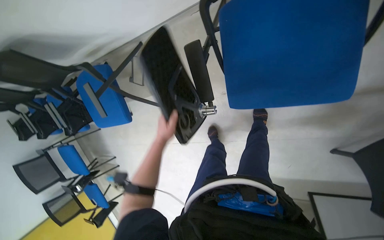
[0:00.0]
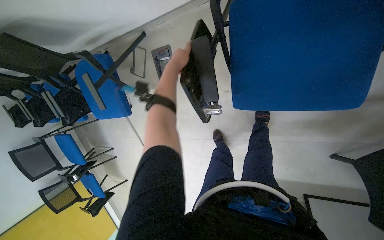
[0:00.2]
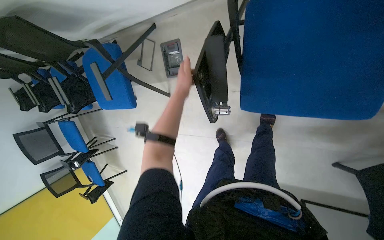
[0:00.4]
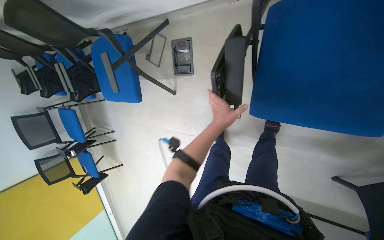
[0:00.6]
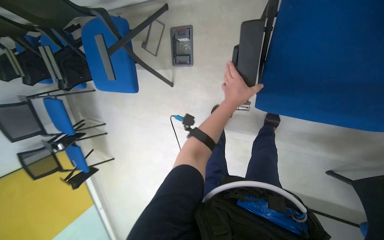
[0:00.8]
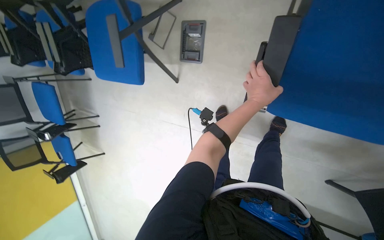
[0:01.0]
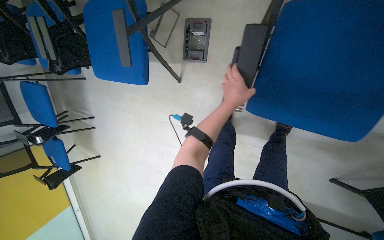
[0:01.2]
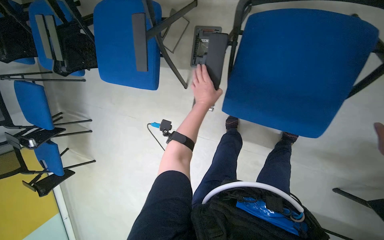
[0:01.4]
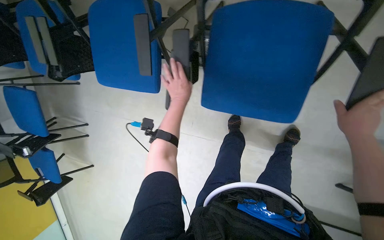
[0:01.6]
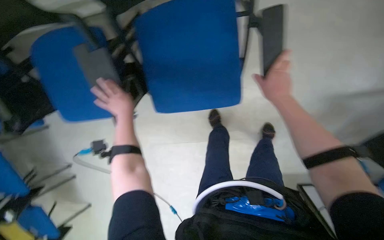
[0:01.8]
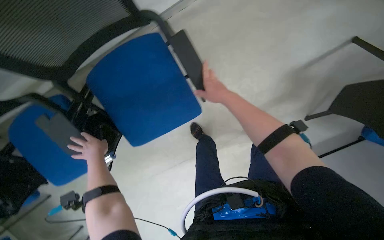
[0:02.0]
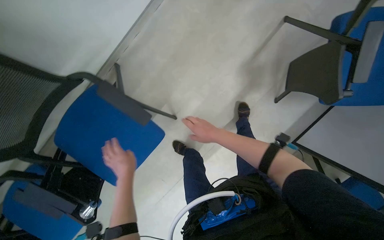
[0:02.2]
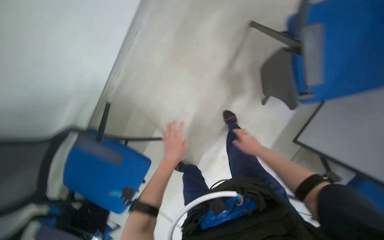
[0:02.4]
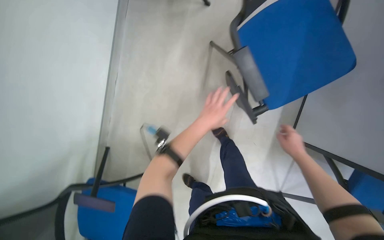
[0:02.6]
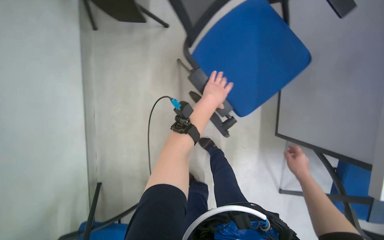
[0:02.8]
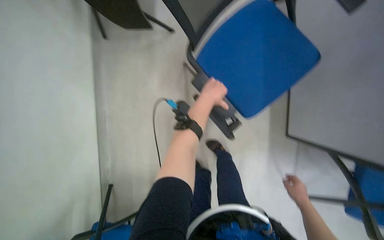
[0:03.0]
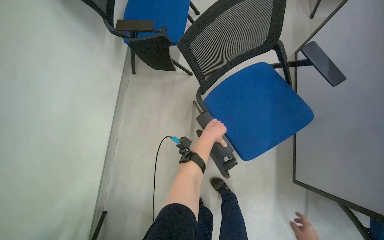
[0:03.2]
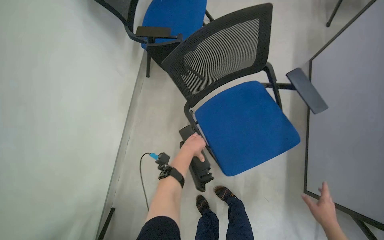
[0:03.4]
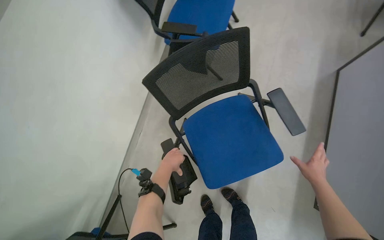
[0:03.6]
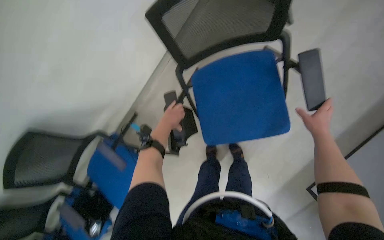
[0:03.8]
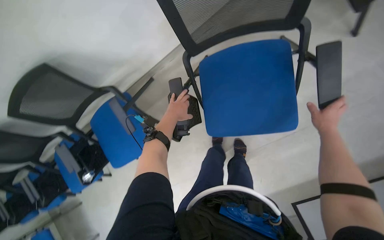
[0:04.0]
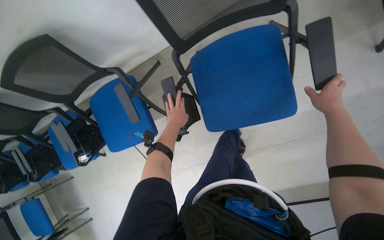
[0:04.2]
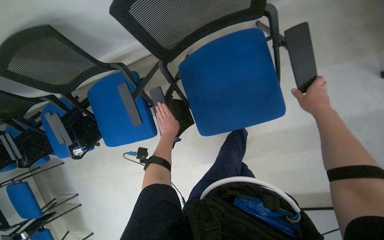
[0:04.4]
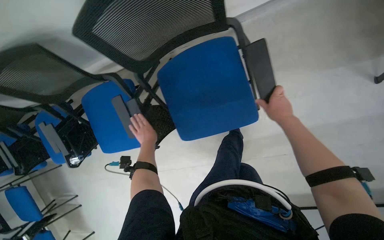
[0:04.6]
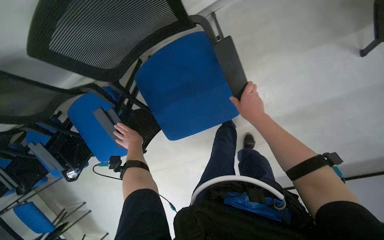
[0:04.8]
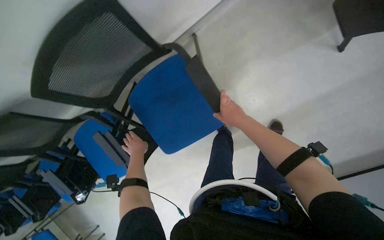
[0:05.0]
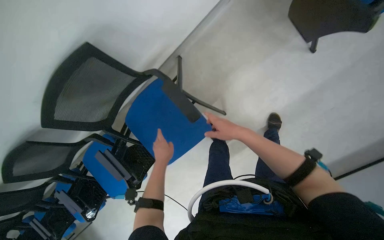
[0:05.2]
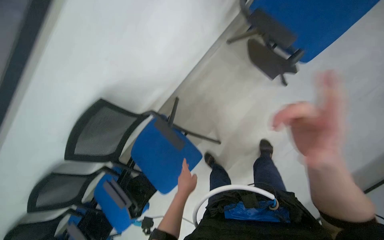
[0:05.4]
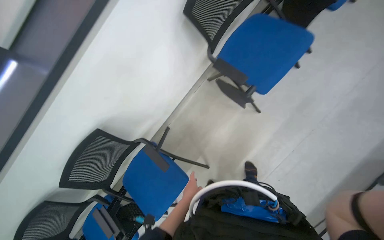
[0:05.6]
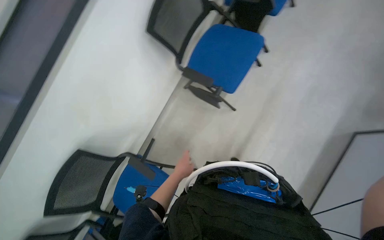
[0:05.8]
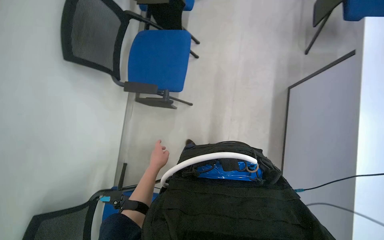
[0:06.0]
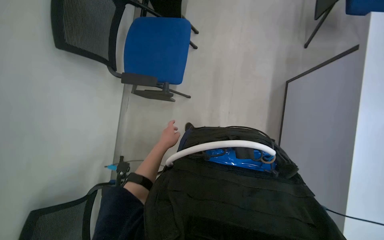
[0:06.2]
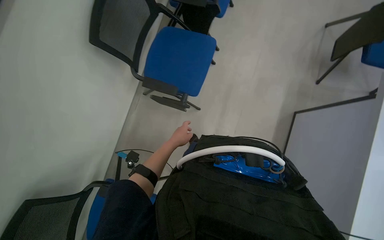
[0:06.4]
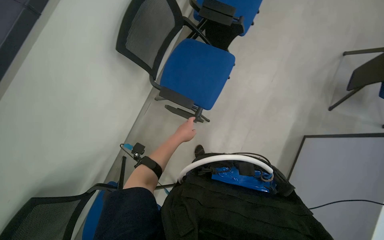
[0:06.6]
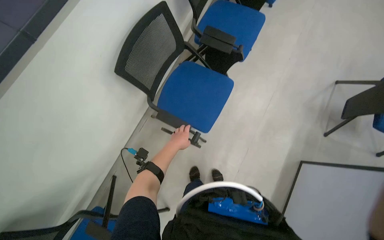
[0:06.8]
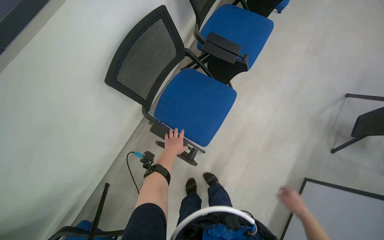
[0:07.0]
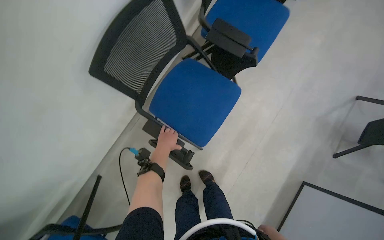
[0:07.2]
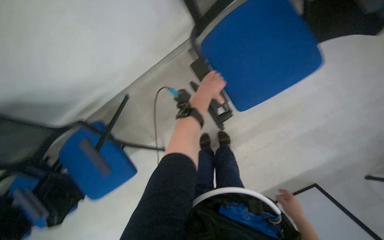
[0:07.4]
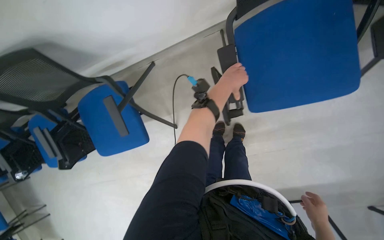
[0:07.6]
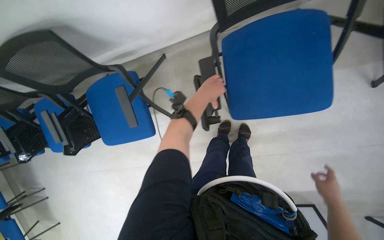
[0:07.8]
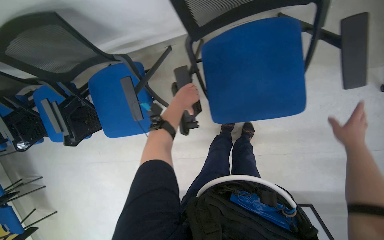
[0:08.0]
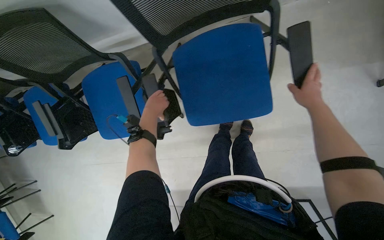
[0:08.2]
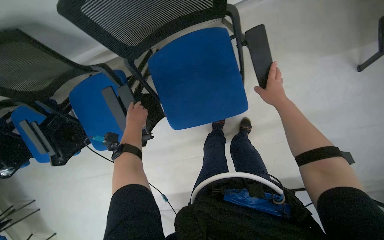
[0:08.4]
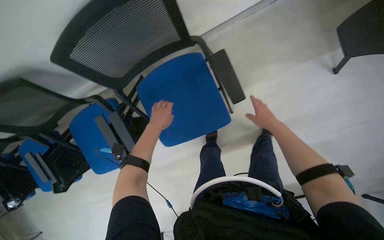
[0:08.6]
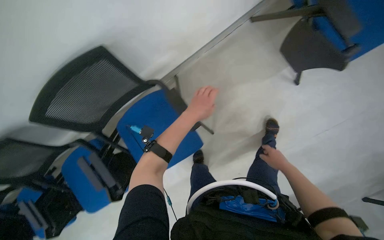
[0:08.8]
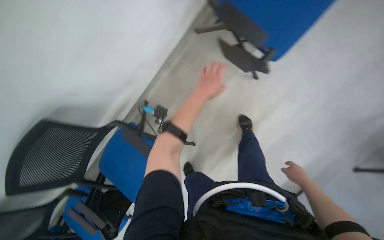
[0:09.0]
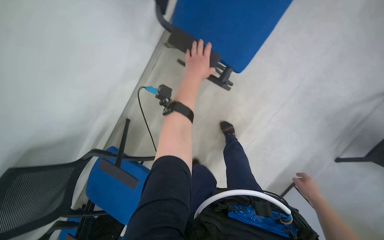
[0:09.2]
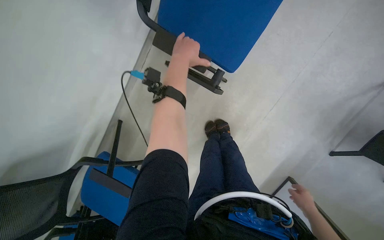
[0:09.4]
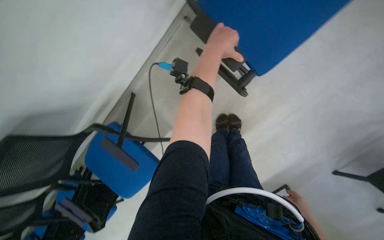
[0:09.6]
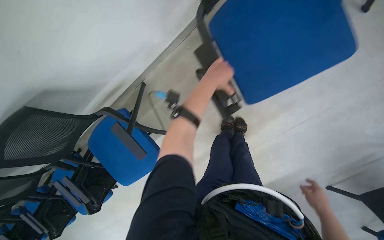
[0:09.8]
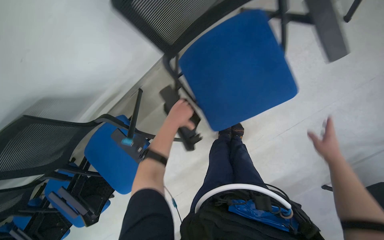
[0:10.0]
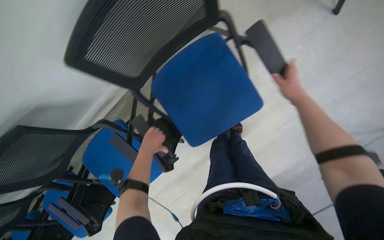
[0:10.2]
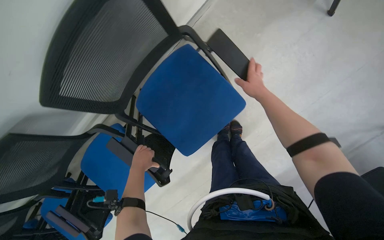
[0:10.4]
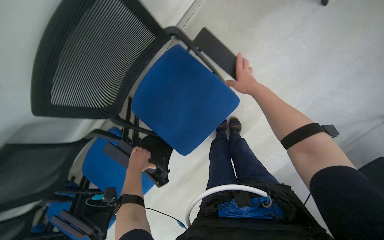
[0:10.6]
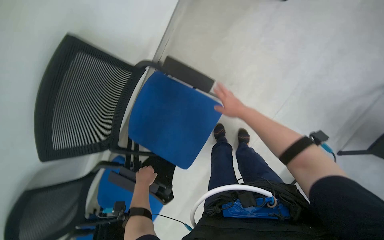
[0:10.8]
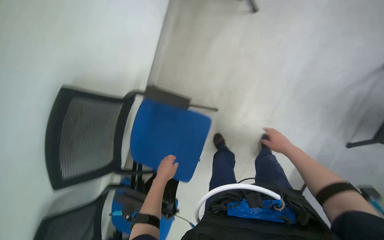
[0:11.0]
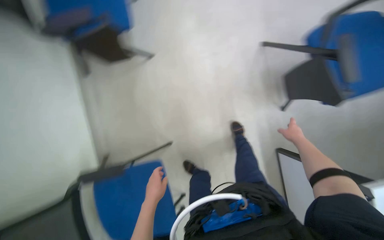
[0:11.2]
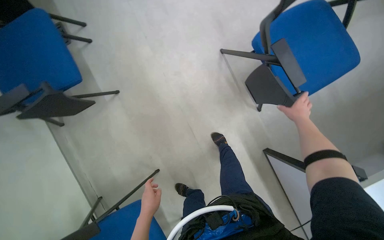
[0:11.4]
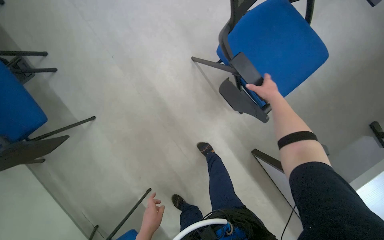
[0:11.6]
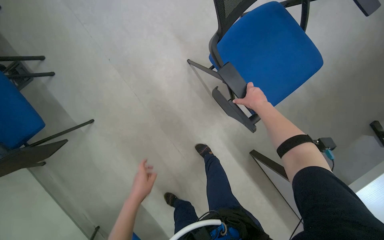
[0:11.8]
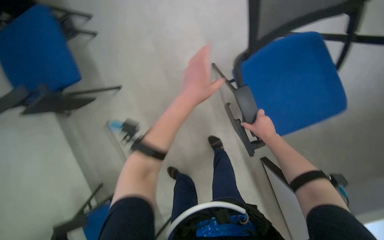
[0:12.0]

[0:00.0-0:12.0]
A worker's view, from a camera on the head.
Job: organizing items.
The whole recording: Arranging office chairs. Arranges office chairs by flipping down their writing surfaces.
0:00.0 to 0:01.6: The camera is carried roughly 50 cm.
0:01.6 to 0:03.0: The camera travels about 60 cm. The wearer looks about 20 degrees further upward. The scene turns approximately 85 degrees counterclockwise in the picture.
0:03.0 to 0:04.4: The wearer looks roughly 20 degrees further downward. The scene rotates clockwise by some 35 degrees.
0:04.4 to 0:06.0: The wearer moves some 70 cm. The view tips upward by some 35 degrees. The scene turns approximately 60 degrees counterclockwise in the picture.
0:06.0 to 0:07.6: The camera is carried roughly 50 cm. The view tilts approximately 25 degrees downward. The scene rotates clockwise by roughly 65 degrees.
0:07.6 to 0:09.0: The view tips upward by some 15 degrees.
0:09.0 to 0:10.4: The right hand goes about 40 cm up the picture, while the left hand goes about 40 cm to the left, farther from the camera and down the picture.
0:10.4 to 0:12.0: The camera is carried roughly 70 cm. The scene rotates counterclockwise by roughly 45 degrees.

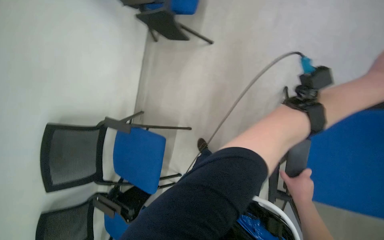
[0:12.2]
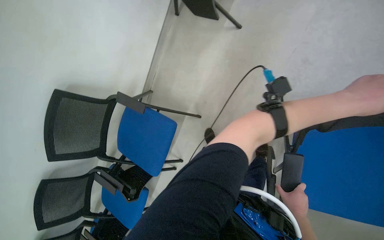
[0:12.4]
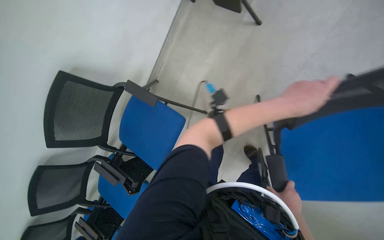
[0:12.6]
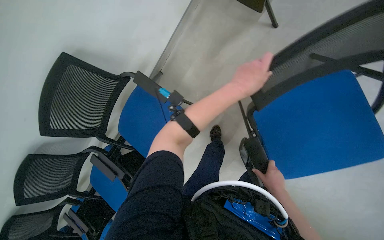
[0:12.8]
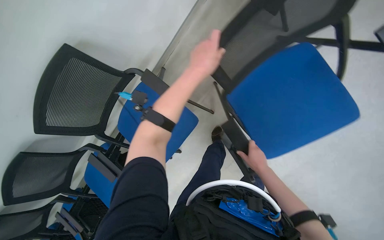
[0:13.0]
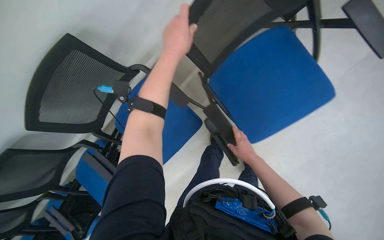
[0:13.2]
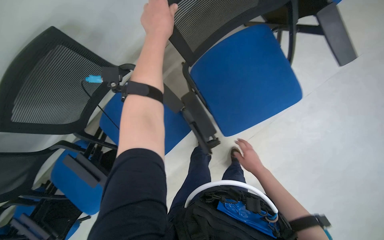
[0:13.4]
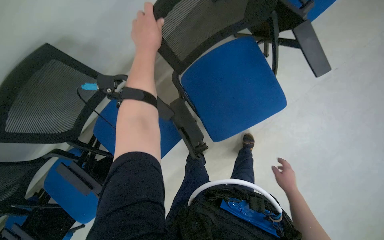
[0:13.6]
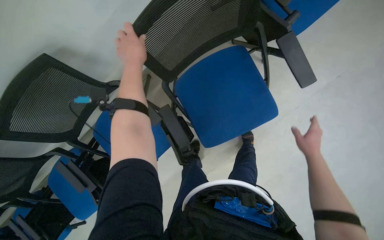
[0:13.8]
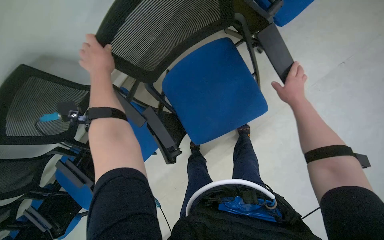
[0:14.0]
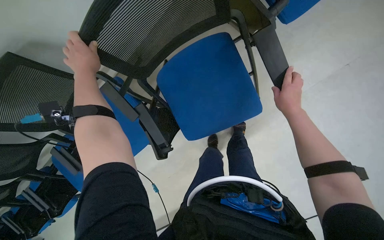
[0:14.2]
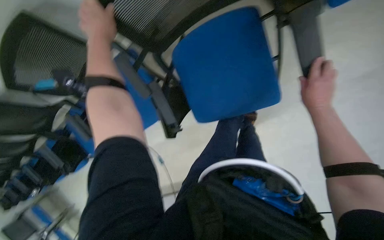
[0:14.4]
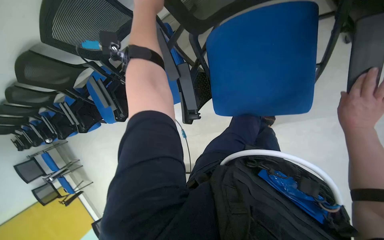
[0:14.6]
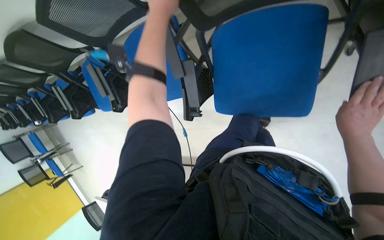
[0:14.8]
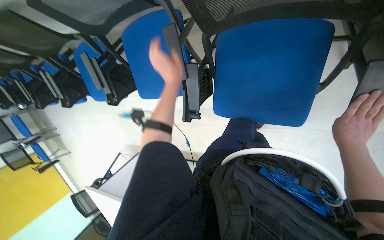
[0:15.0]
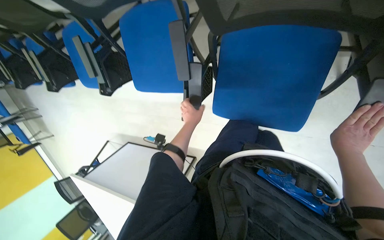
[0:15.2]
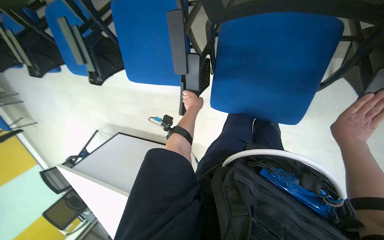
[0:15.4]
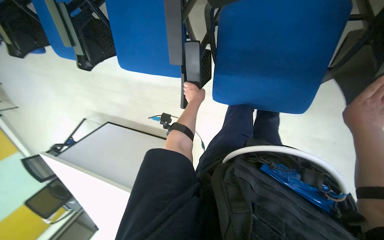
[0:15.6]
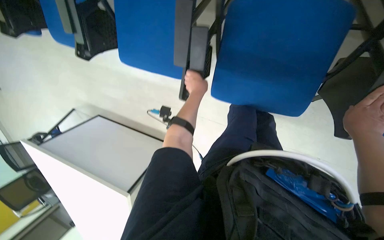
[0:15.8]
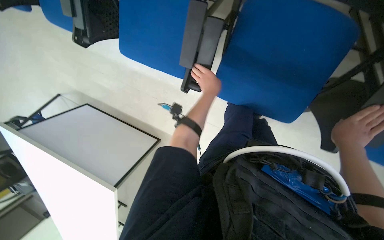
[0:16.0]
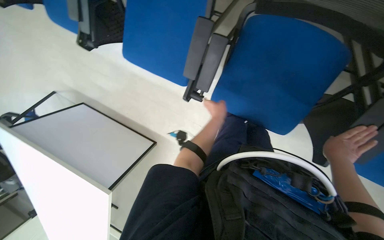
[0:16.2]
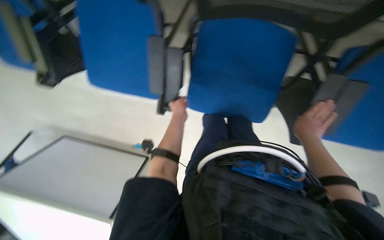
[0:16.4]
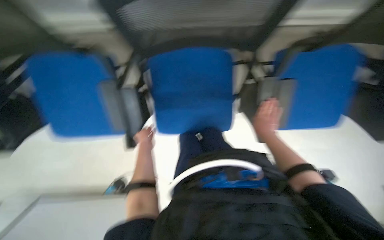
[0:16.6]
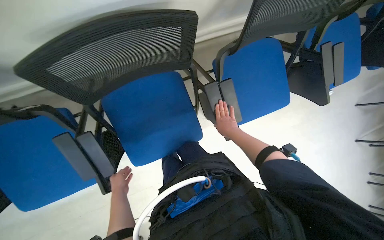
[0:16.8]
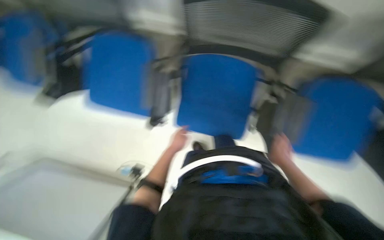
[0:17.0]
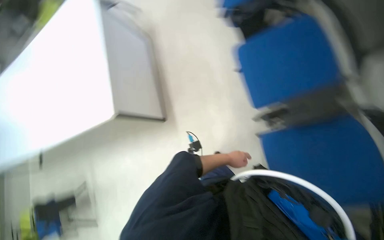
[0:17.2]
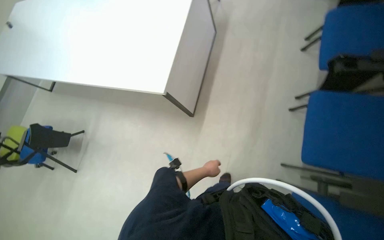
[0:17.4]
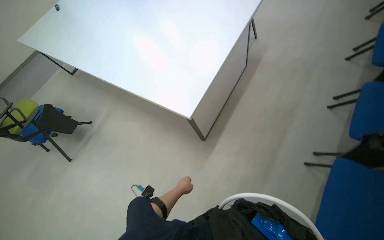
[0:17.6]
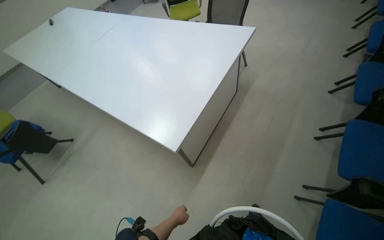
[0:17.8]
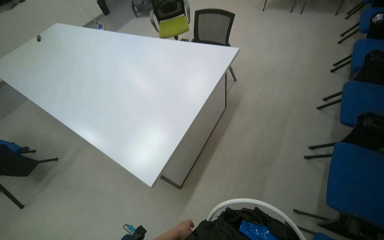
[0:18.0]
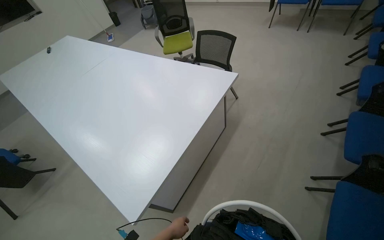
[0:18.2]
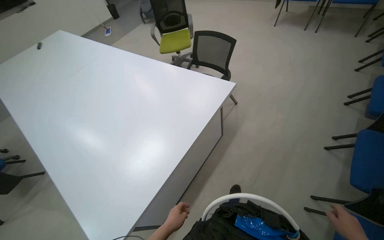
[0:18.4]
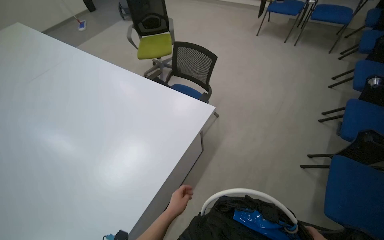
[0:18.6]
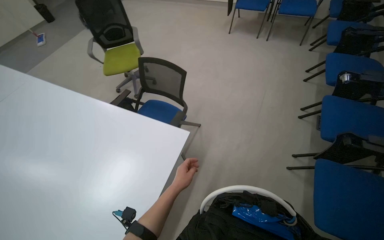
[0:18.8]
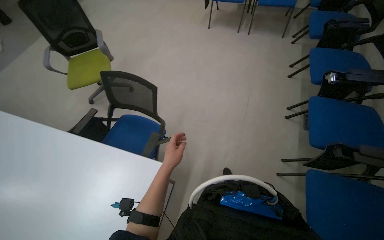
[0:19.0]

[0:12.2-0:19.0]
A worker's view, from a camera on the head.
Job: organizing items.
The whole recording: Arranging office chairs. Arranges office chairs by flipping down their writing surfaces.
0:12.2 to 0:13.6: The right hand shifts roughly 25 cm farther from the camera, and moves approximately 15 cm up the picture and comes back. The left hand travels to the left, farther from the camera and up the picture by approximately 70 cm.
0:13.6 to 0:15.0: The camera pitches downward, by about 25 degrees.
0:15.0 to 0:16.2: The view swings approximately 20 degrees to the right. The left hand heads to the right and down the picture, covering about 20 cm.
0:16.2 to 0:17.6: The view tilts about 20 degrees upward.
0:17.6 to 0:19.0: The head travels some 1.5 m. The camera sweeps to the right, by roughly 15 degrees.
